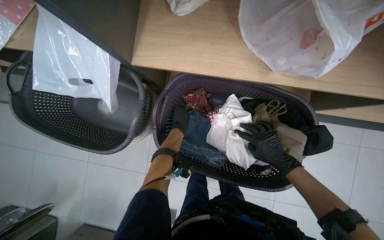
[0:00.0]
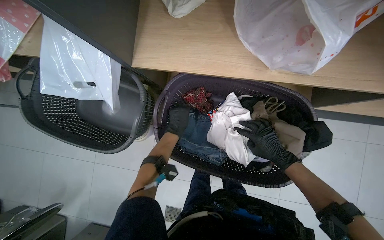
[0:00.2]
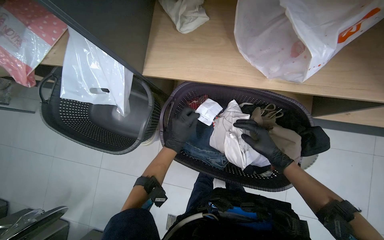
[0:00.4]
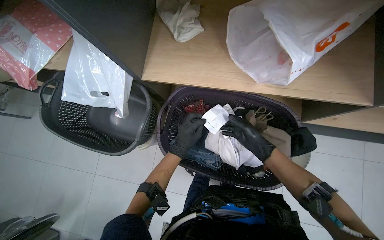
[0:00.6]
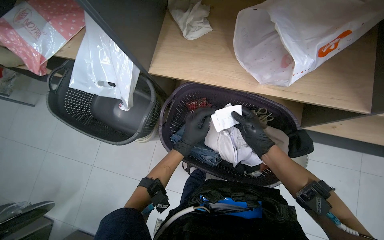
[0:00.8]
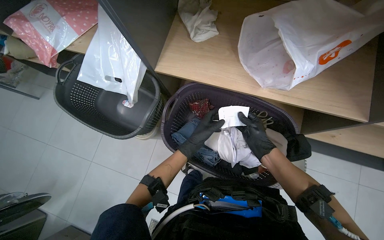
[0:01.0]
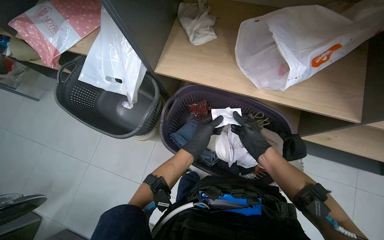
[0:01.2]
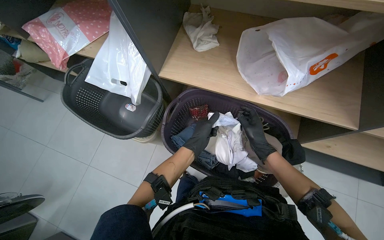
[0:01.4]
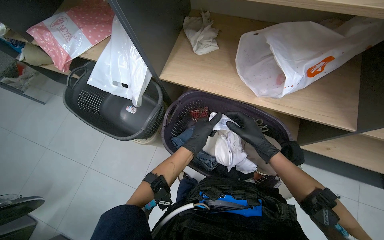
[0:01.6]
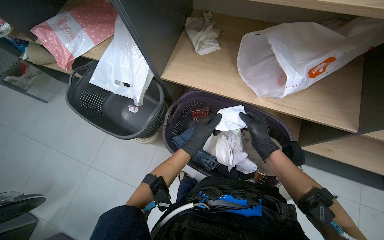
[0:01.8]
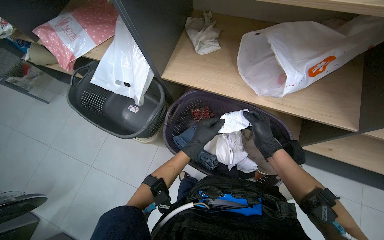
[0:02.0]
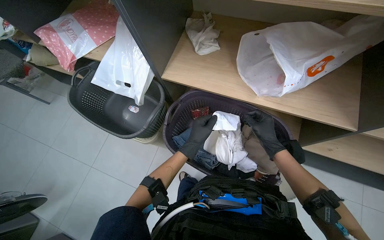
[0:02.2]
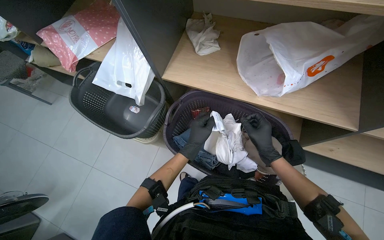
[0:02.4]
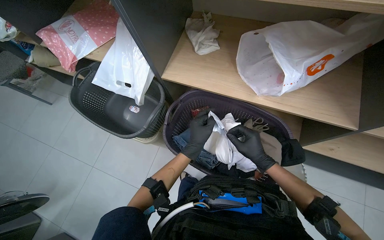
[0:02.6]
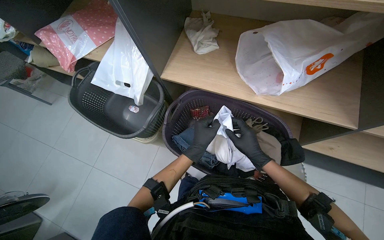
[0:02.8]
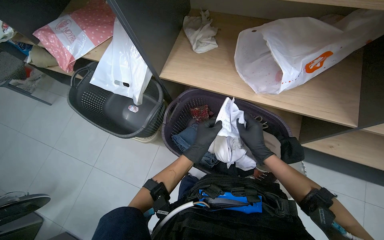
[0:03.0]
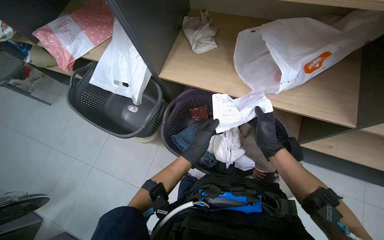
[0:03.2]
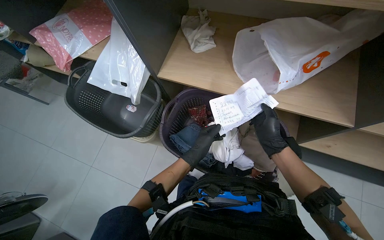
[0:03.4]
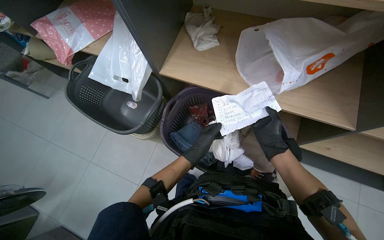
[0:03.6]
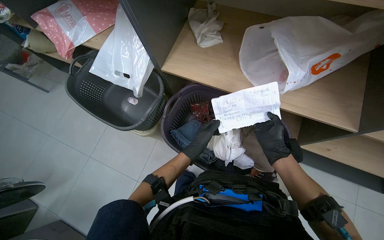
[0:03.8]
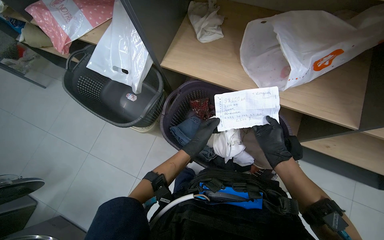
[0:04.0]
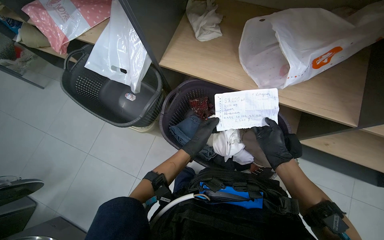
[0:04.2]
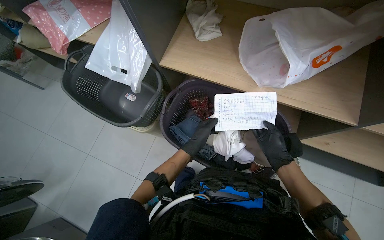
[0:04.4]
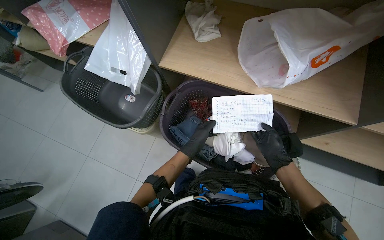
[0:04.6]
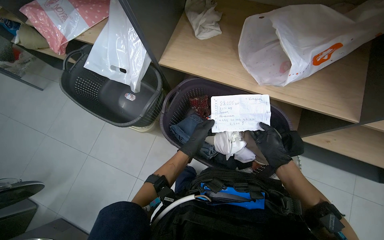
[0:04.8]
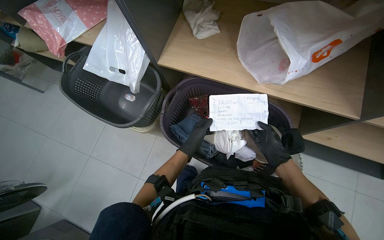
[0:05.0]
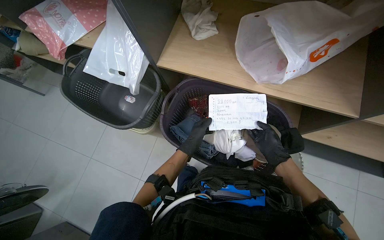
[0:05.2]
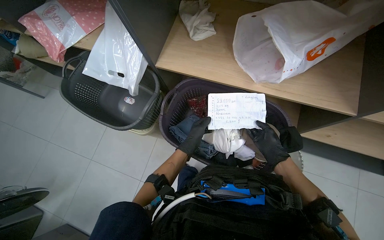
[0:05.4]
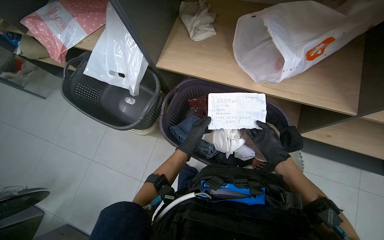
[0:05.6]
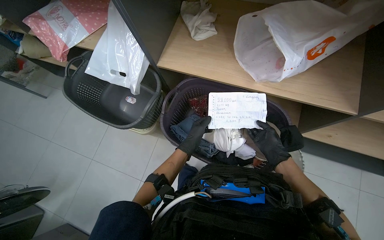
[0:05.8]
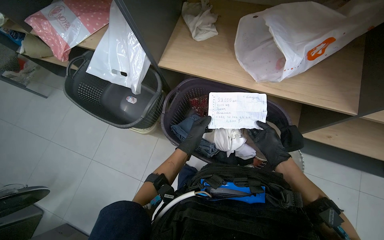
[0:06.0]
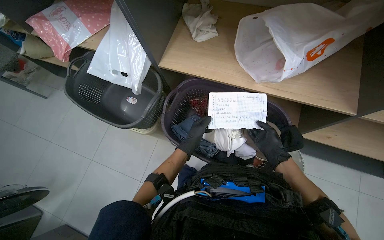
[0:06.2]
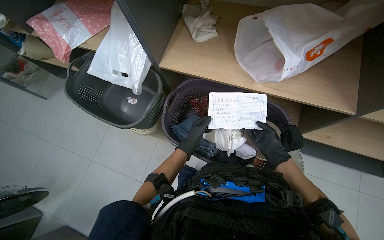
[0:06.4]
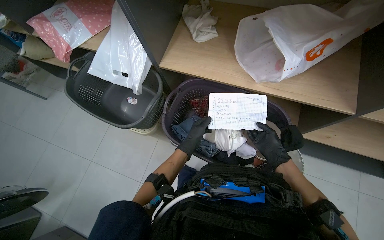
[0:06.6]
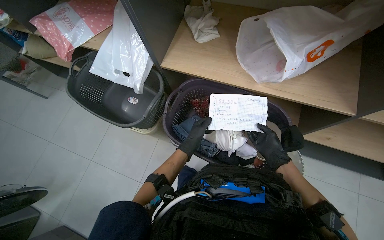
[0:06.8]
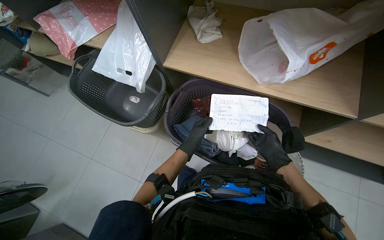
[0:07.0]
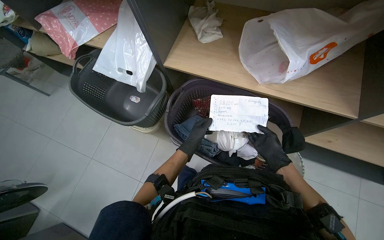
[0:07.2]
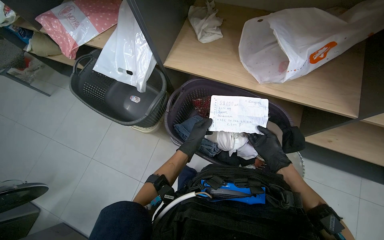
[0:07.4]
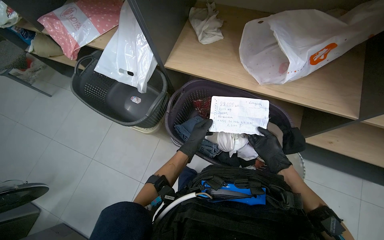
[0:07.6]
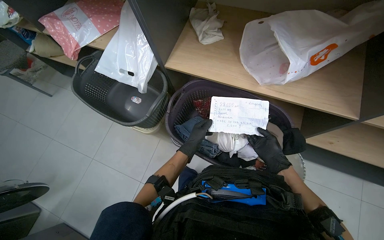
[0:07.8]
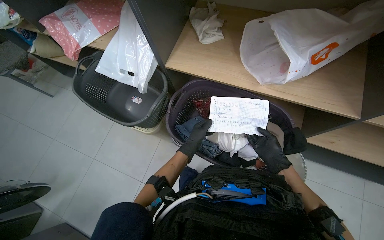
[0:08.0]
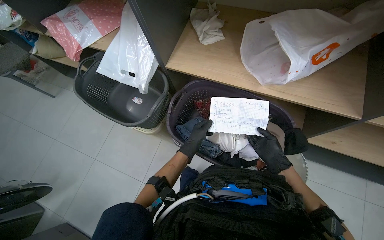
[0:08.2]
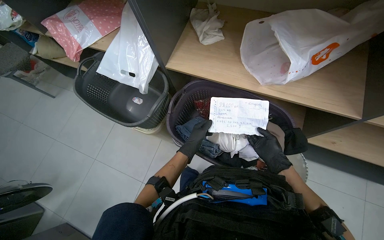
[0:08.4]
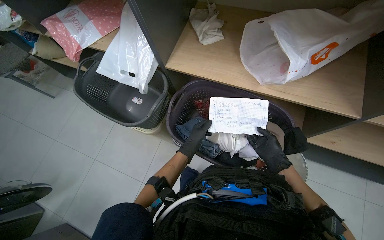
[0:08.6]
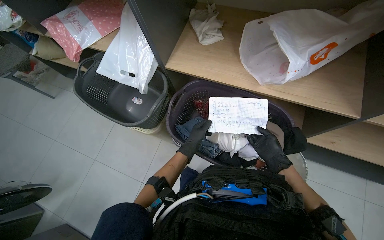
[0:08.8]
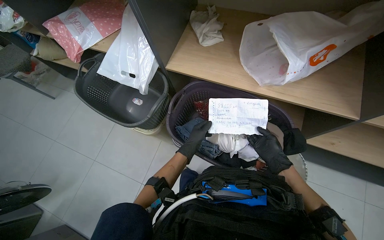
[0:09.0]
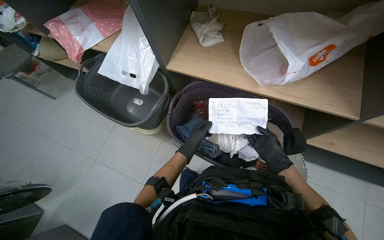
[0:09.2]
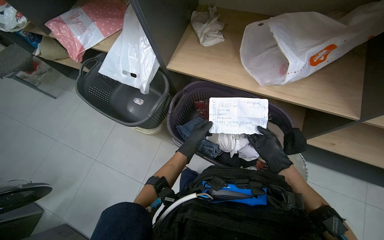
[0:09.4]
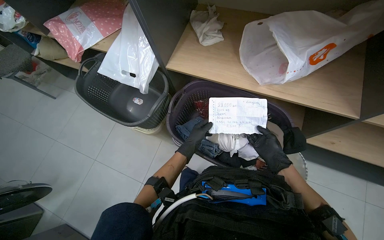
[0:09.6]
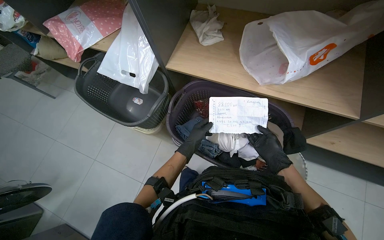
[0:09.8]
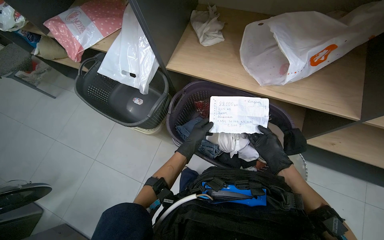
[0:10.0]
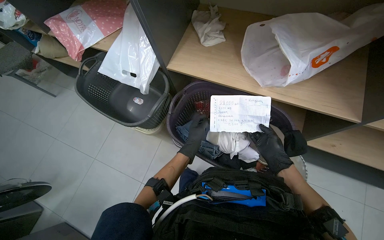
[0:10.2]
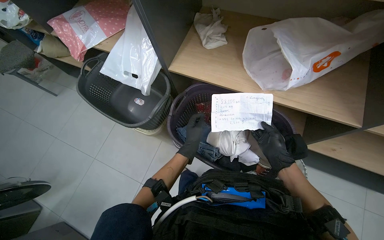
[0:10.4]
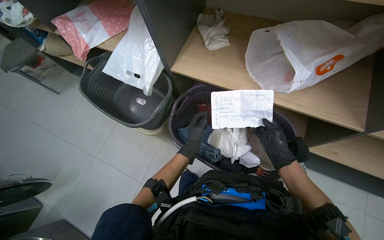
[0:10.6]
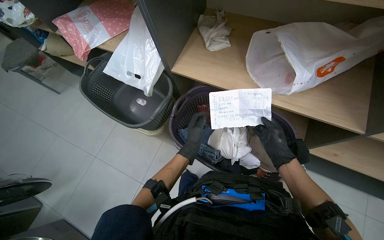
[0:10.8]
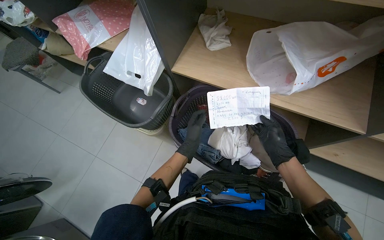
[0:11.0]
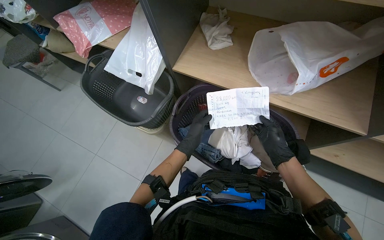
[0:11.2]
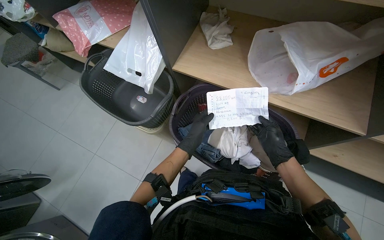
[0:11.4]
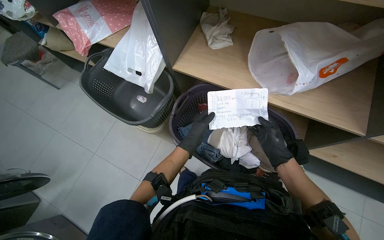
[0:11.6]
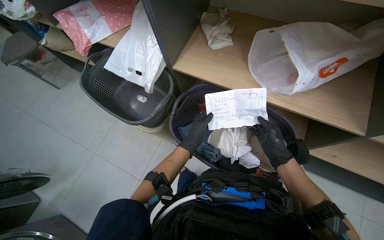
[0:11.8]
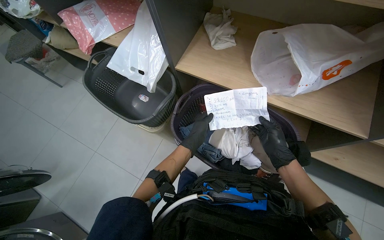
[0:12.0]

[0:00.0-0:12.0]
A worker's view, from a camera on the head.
Job: managing laundry.
The whole recording: Sorting and loading laundry into machines. The worker sorts clothes from a basket, reads a list, and loads the laundry items into washing machines.
0:00.0 to 0:01.6: The wearer looks about 15 degrees further upward. The left hand goes about 30 cm nearer to the camera.
0:01.6 to 0:03.0: The hands work in one place, with small movements.
0:04.4 to 0:07.6: The hands are busy where they are.
0:07.6 to 0:09.0: The hands stay in one place.
0:09.0 to 0:12.0: The hands work in one place, with small movements.

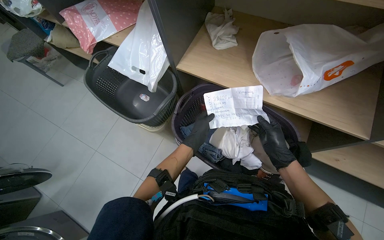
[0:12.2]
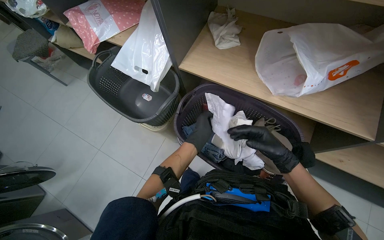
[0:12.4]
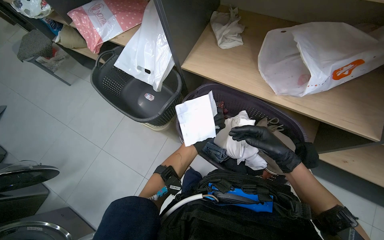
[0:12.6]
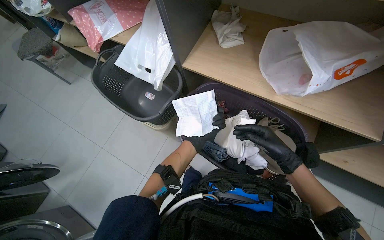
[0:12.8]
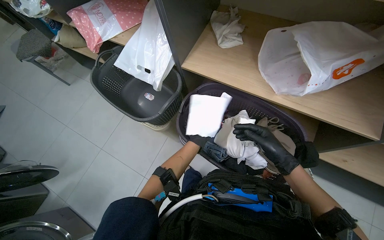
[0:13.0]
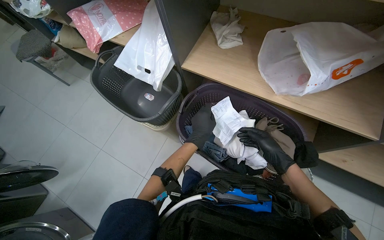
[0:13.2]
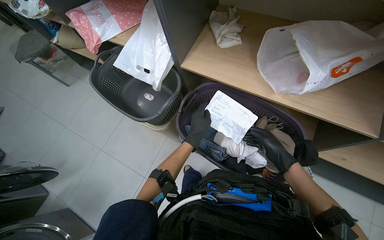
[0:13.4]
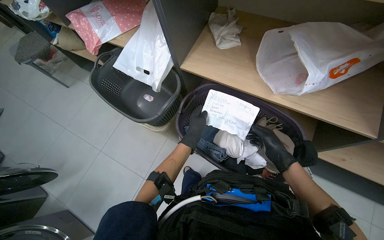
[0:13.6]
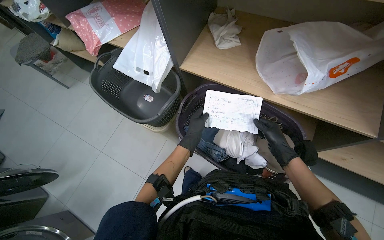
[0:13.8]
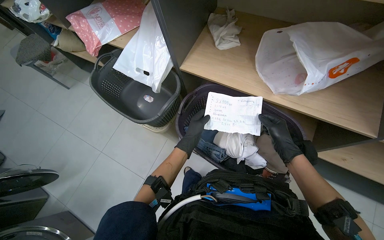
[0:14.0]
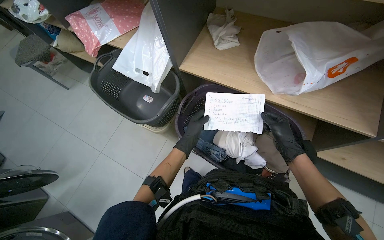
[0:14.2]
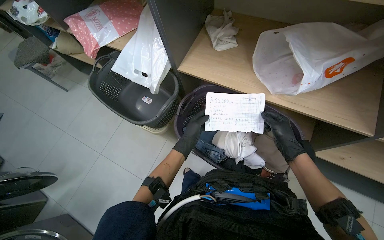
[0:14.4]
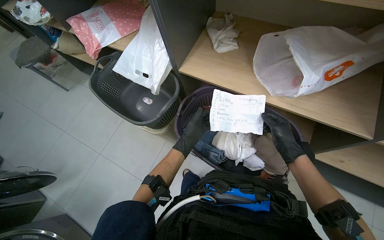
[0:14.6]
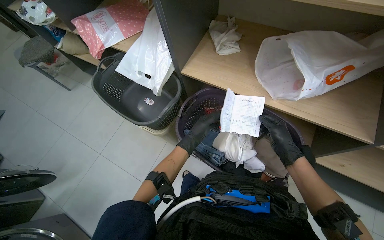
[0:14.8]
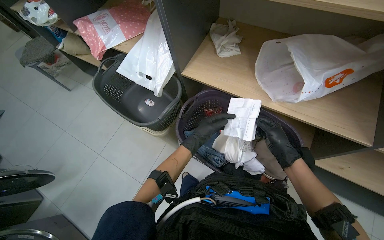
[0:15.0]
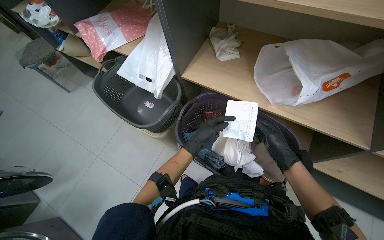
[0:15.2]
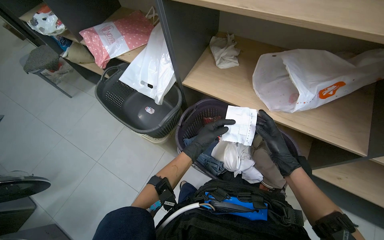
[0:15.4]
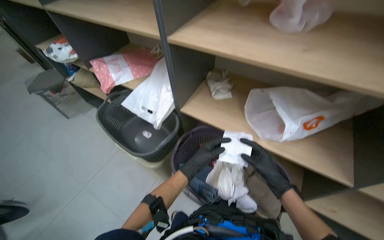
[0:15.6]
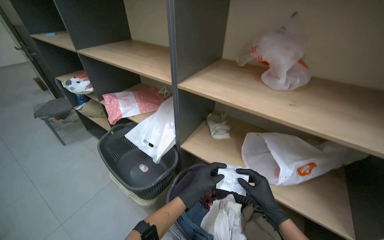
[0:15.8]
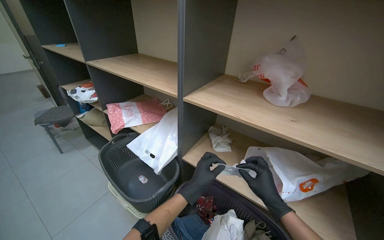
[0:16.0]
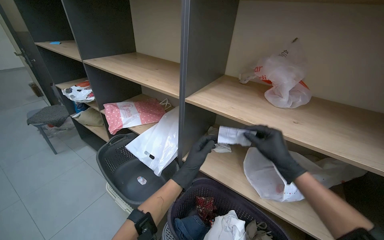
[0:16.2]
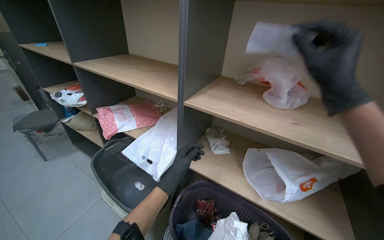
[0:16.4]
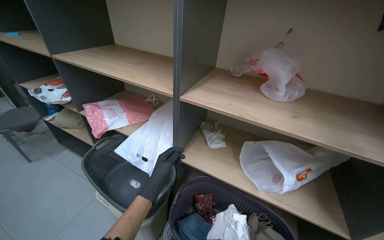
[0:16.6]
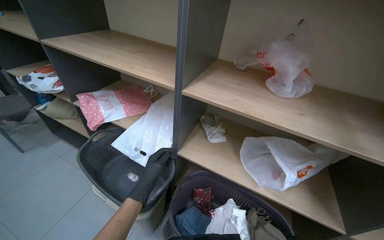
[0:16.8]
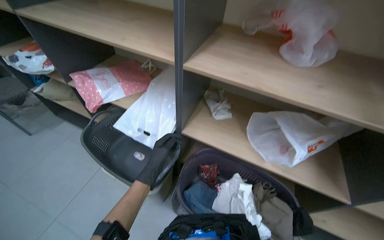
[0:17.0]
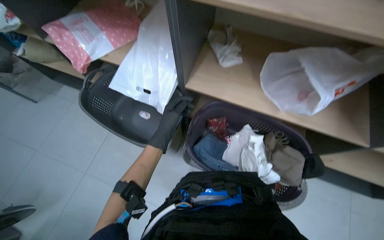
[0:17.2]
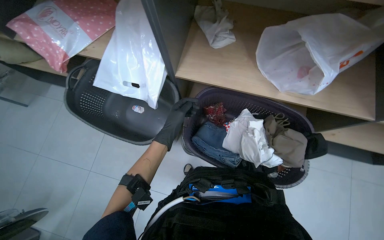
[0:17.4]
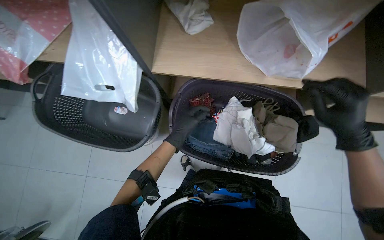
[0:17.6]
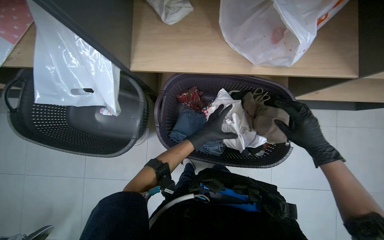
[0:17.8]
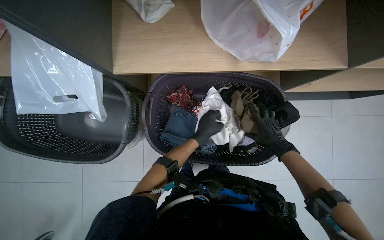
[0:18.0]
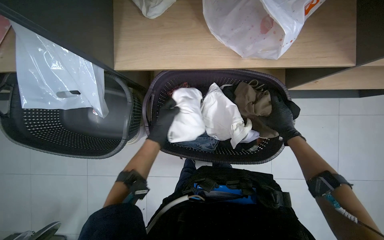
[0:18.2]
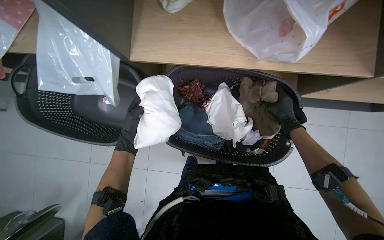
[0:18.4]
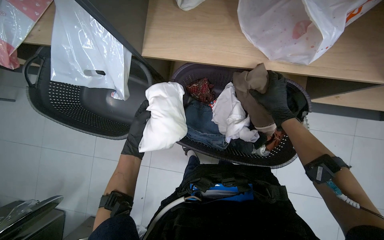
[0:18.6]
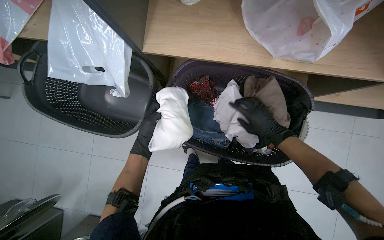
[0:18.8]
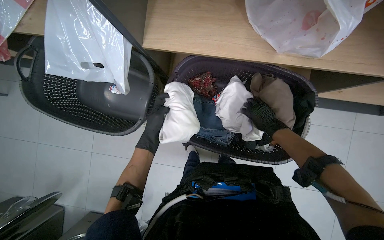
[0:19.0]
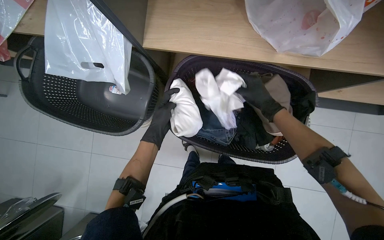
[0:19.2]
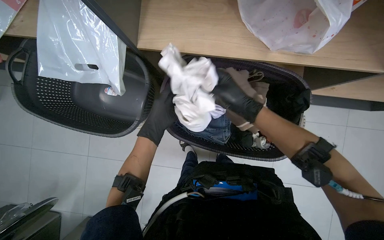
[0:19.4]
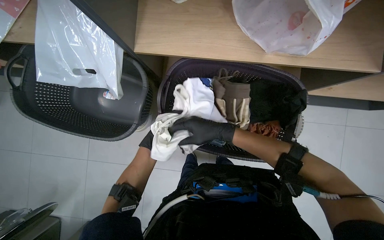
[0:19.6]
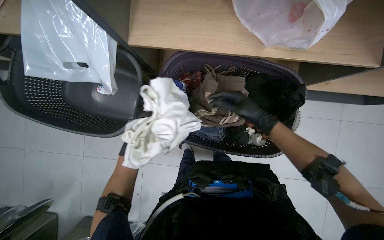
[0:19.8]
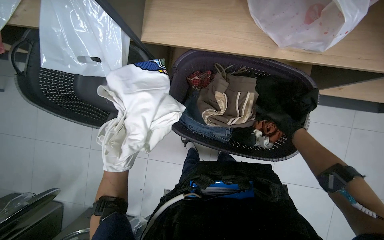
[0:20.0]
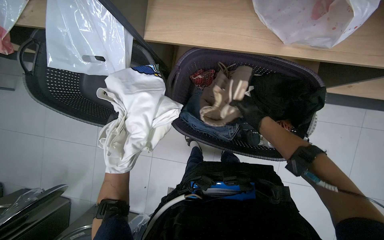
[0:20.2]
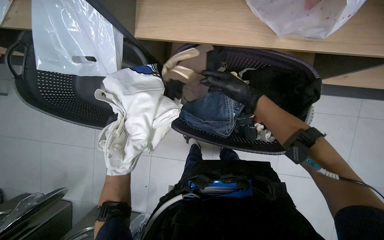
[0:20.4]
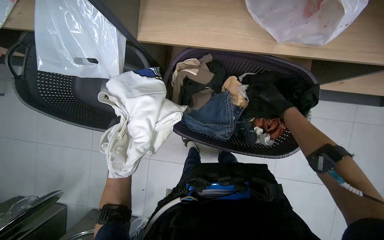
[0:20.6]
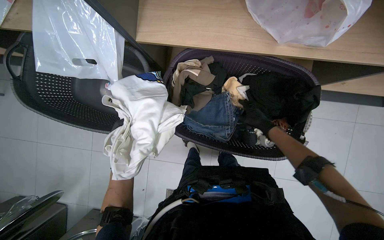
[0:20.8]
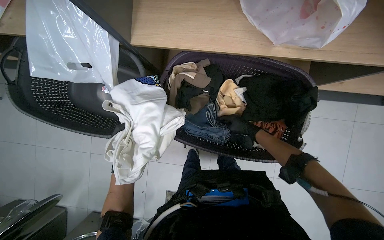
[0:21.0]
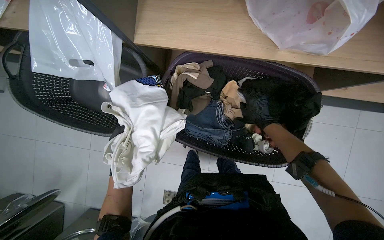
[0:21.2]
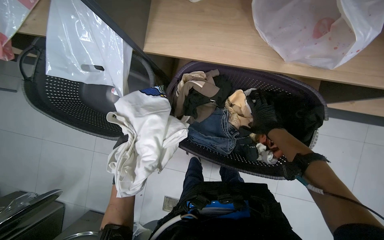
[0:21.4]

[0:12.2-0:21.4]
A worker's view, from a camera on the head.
Job: managing laundry.
The whole recording: Sorting and loading laundry into machines. The worker sorts clothes from a basket, reads a list, and loads the laundry items into washing machines.
0:12.2 to 0:13.8: The left hand reaches about 15 cm farther from the camera, then returns.
0:13.8 to 0:15.2: The hands work in one place, with small movements.
0:15.2 to 0:16.8: The wearer looks about 25 degrees further upward.
0:16.8 to 0:18.4: The view tips downward by roughly 50 degrees.
0:18.4 to 0:19.8: The right hand is displaced to the left and nearer to the camera by about 20 cm.
0:19.8 to 0:21.4: The right hand moves left and right over some 20 cm, changing direction 3 times.
